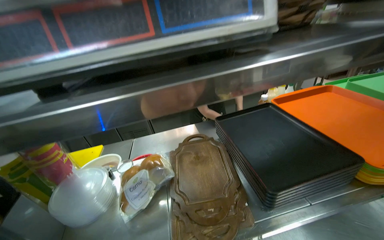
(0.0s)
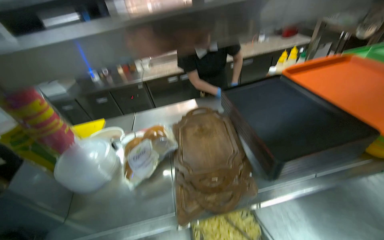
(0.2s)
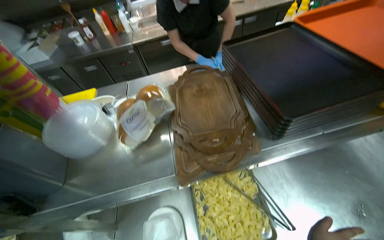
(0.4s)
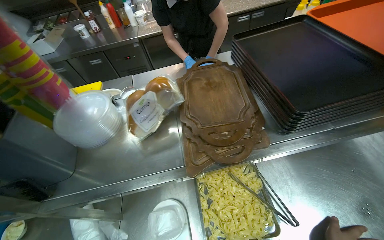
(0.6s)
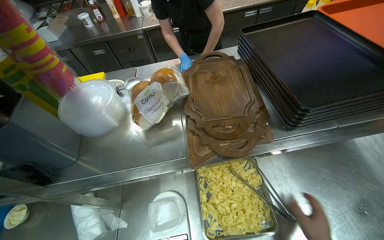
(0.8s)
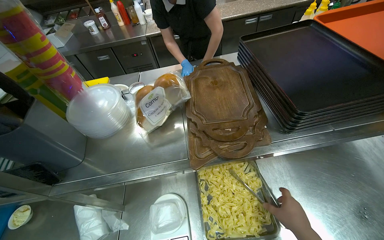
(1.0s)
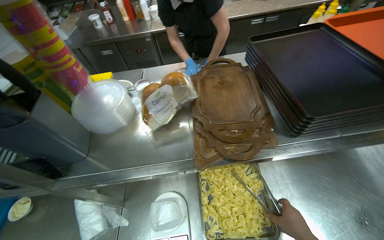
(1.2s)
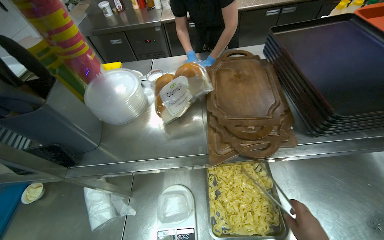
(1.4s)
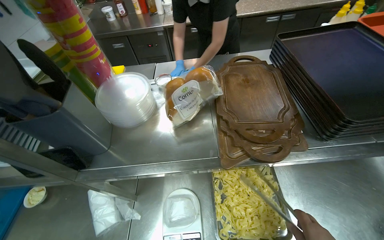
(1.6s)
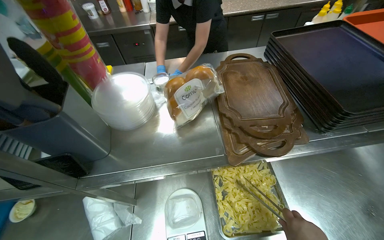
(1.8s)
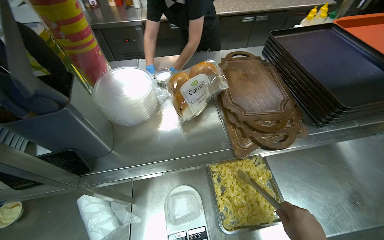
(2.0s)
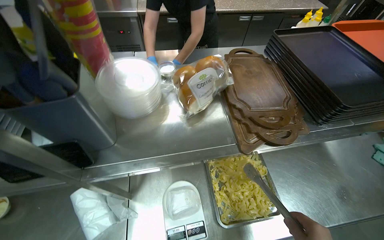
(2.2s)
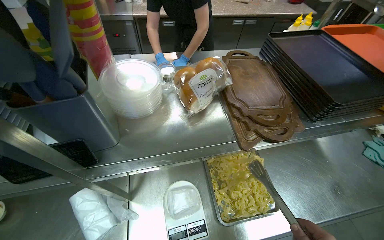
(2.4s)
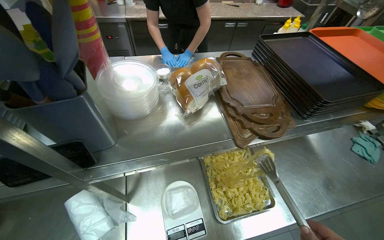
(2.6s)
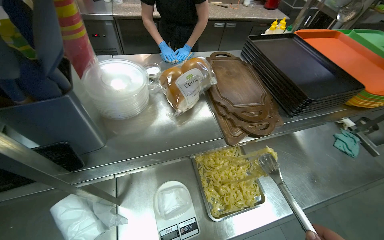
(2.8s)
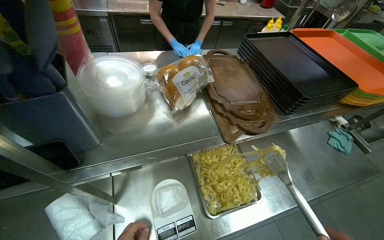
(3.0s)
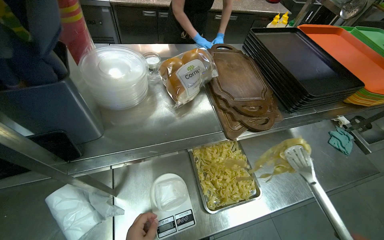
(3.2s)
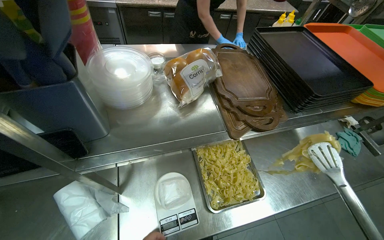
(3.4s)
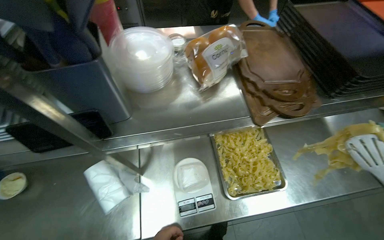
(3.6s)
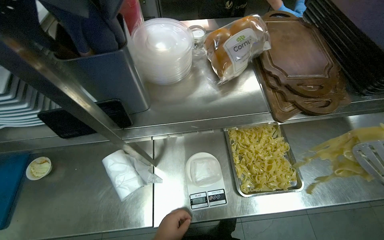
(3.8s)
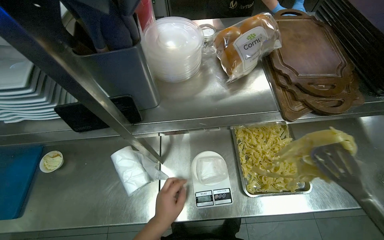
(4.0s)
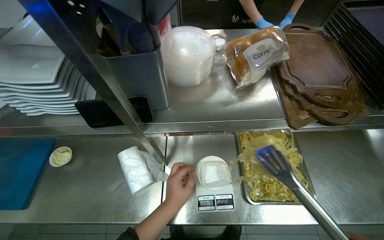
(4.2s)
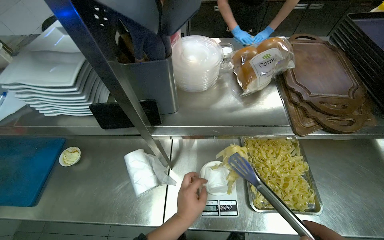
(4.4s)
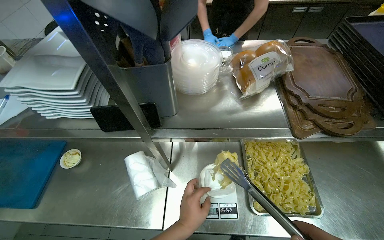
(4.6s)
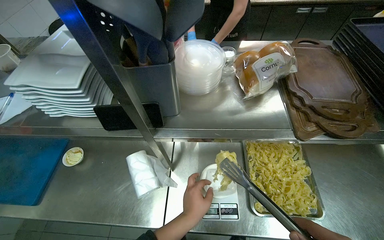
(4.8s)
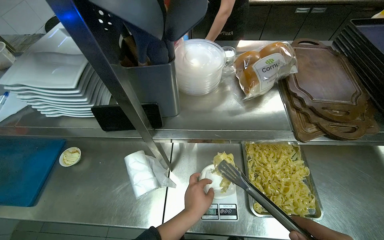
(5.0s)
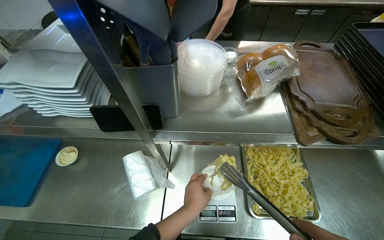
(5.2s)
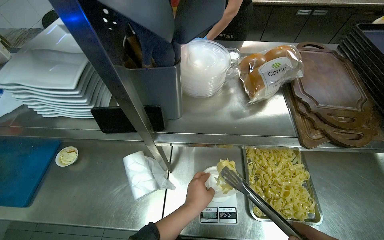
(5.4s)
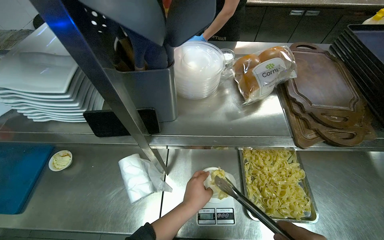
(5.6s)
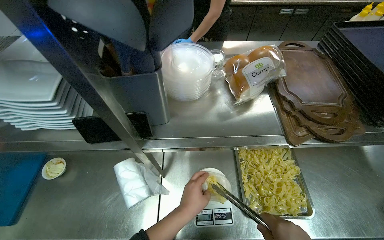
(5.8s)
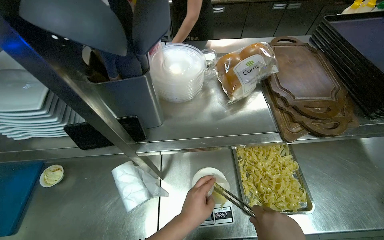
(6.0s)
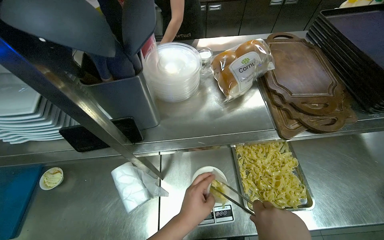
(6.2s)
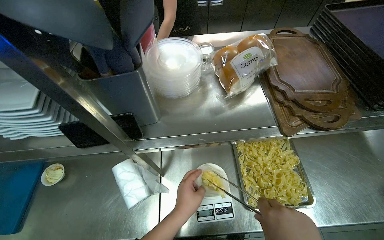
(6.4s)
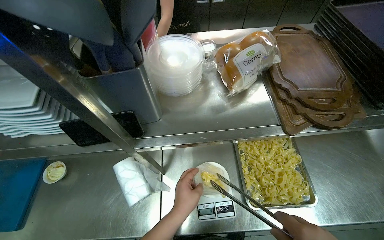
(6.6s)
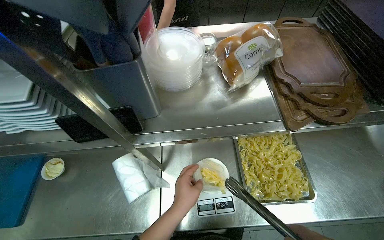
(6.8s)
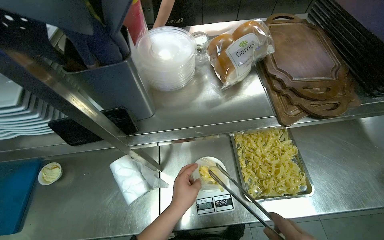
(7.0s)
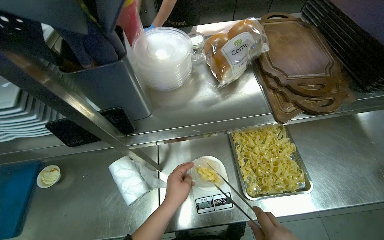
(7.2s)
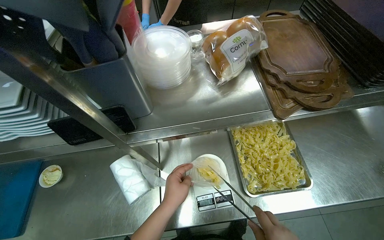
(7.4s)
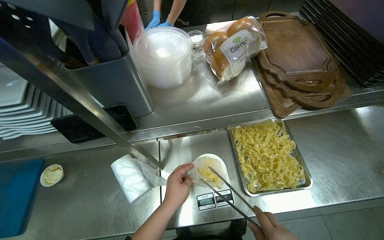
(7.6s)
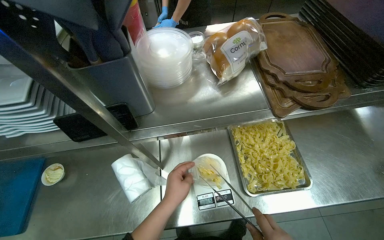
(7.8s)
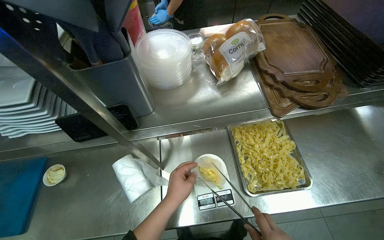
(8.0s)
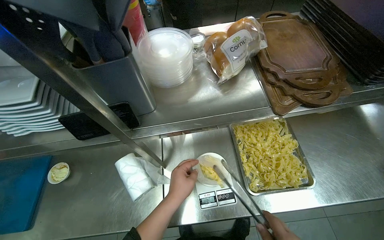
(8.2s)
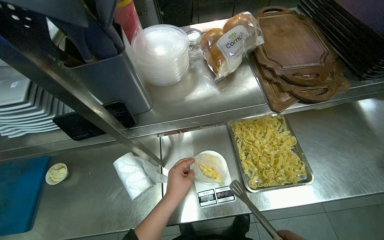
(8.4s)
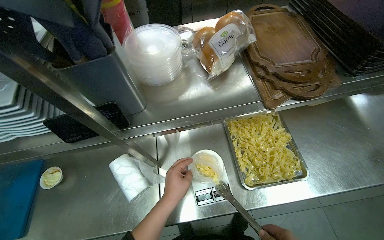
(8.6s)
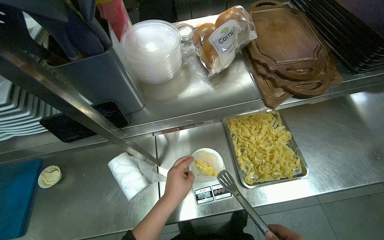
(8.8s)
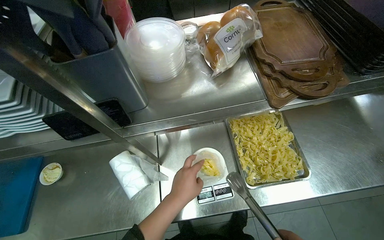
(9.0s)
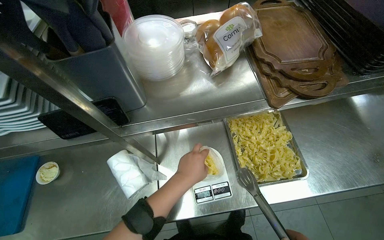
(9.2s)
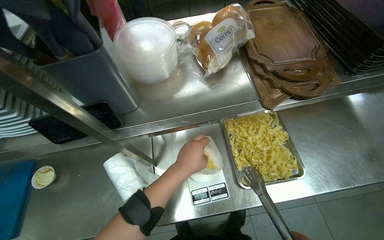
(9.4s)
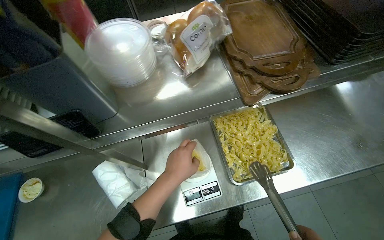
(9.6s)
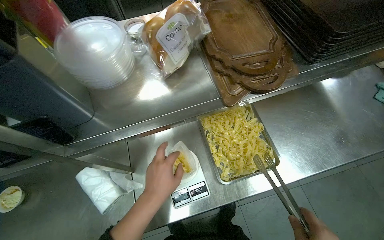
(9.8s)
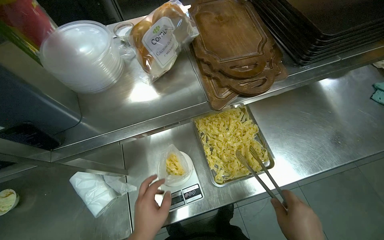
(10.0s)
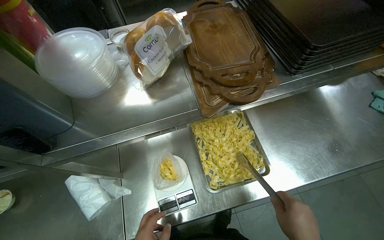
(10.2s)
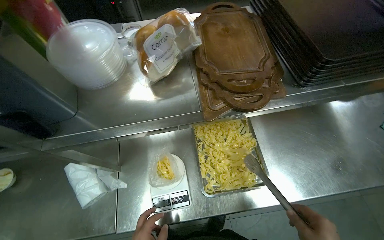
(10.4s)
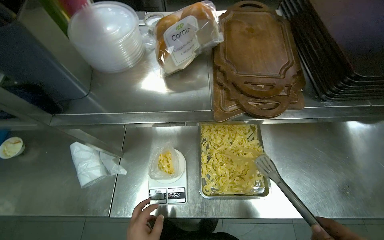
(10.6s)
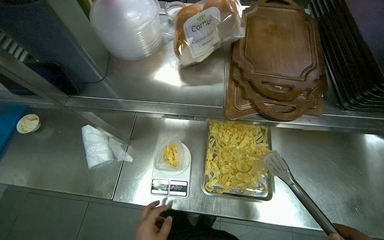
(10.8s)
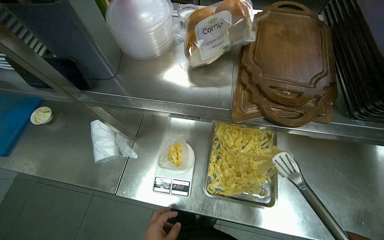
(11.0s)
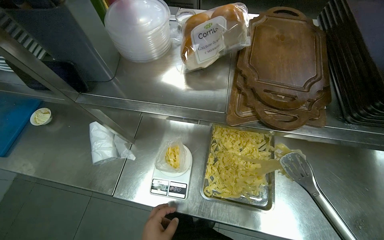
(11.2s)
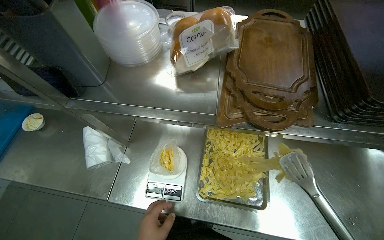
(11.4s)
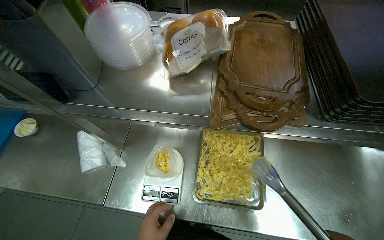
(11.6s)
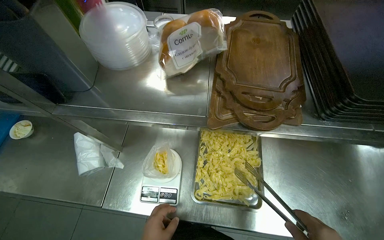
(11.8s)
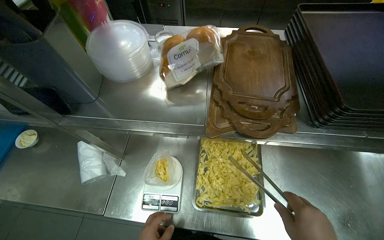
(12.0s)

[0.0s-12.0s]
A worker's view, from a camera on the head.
Job: preparing food.
The whole recording: Weighing and bagging pasta. The worker uses tongs to scoop pasta from a tray into a plastic bag on a scale.
0.0s to 1.6s: The wearer looks some 20 degrees further downward.
1.6s to 3.0s: The camera is aimed approximately 20 degrees further to the right.
3.0s to 4.4s: The wearer looks some 20 degrees further to the left.

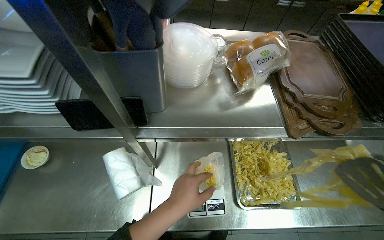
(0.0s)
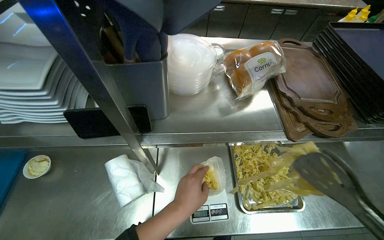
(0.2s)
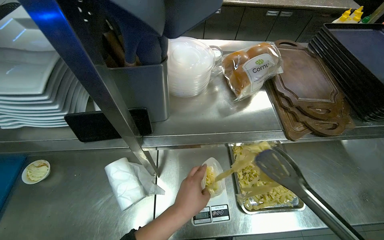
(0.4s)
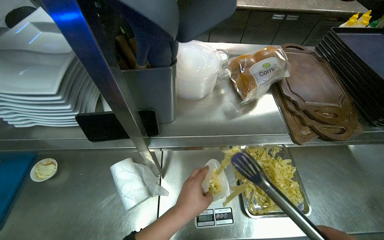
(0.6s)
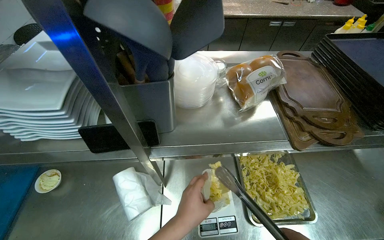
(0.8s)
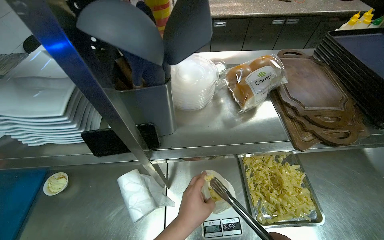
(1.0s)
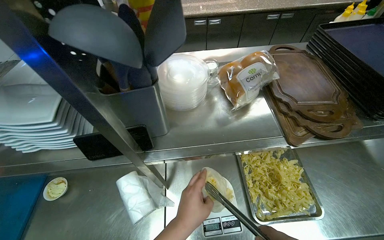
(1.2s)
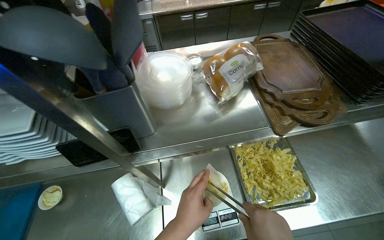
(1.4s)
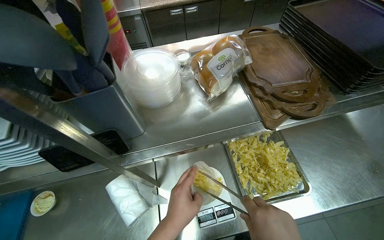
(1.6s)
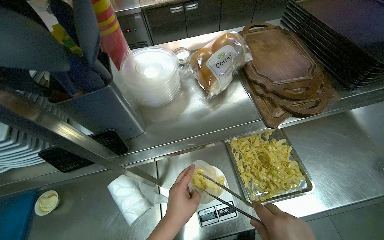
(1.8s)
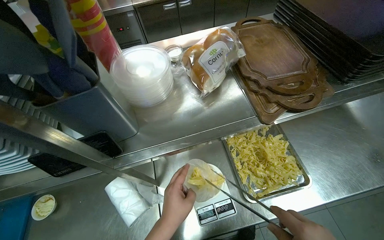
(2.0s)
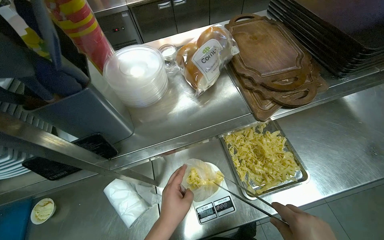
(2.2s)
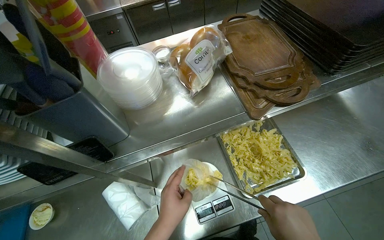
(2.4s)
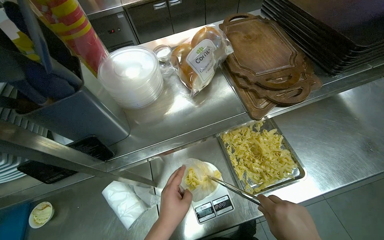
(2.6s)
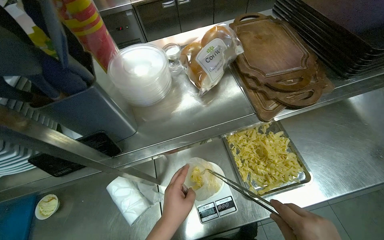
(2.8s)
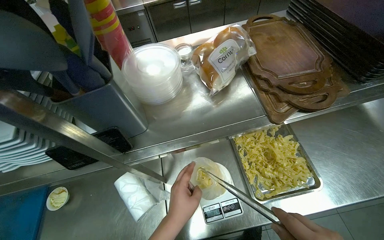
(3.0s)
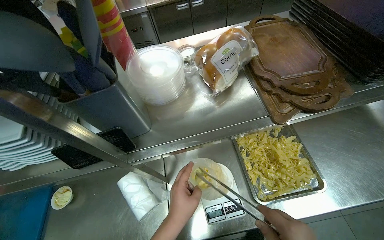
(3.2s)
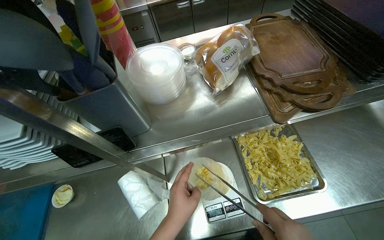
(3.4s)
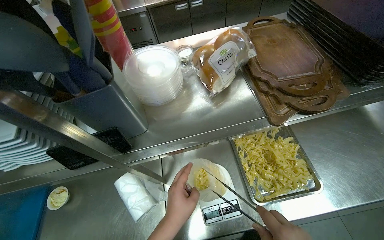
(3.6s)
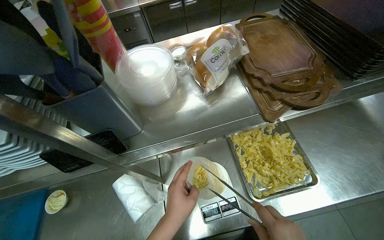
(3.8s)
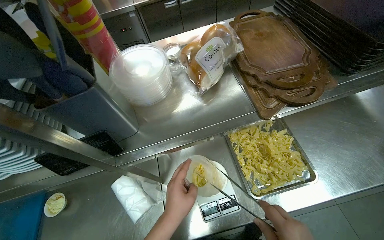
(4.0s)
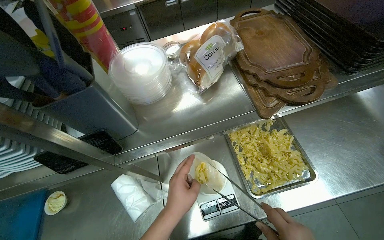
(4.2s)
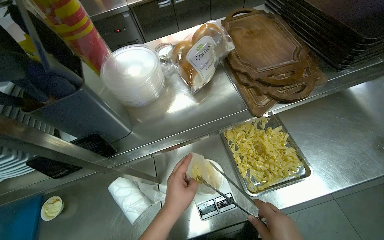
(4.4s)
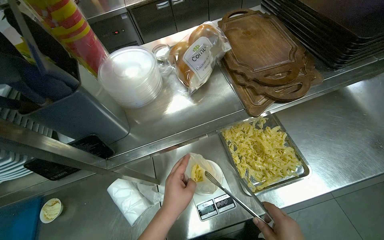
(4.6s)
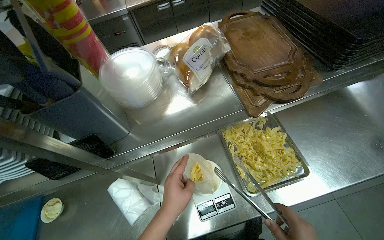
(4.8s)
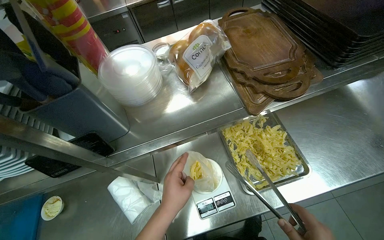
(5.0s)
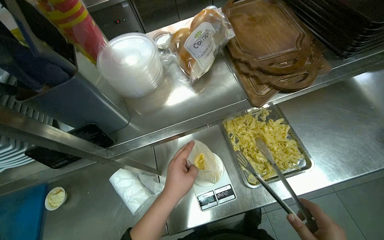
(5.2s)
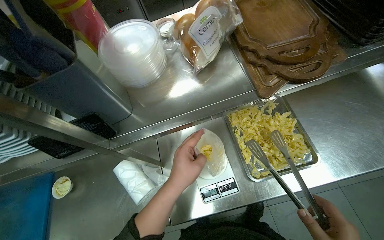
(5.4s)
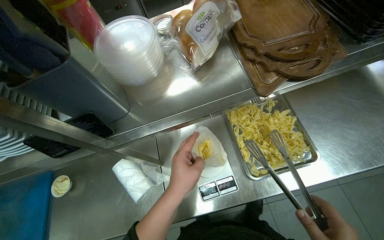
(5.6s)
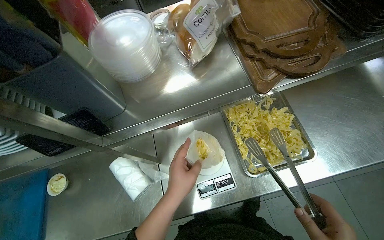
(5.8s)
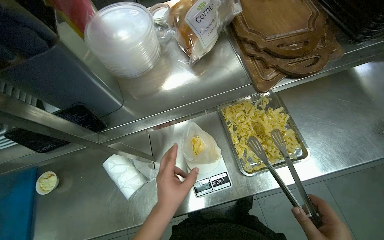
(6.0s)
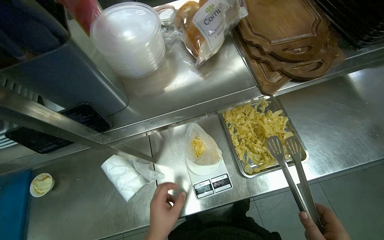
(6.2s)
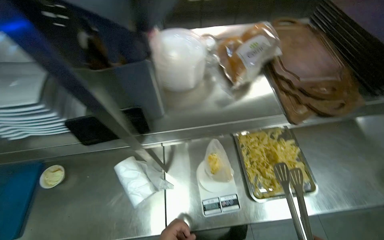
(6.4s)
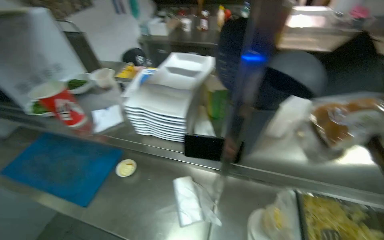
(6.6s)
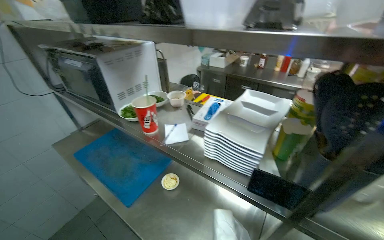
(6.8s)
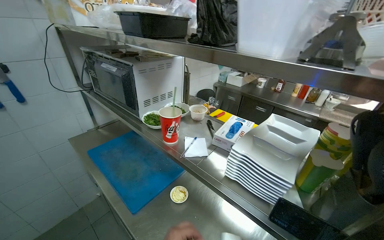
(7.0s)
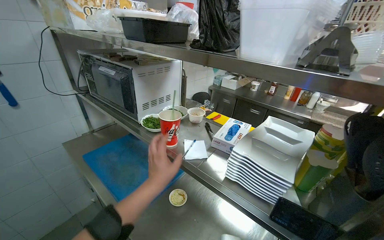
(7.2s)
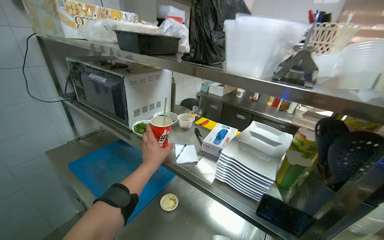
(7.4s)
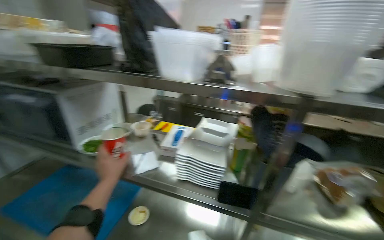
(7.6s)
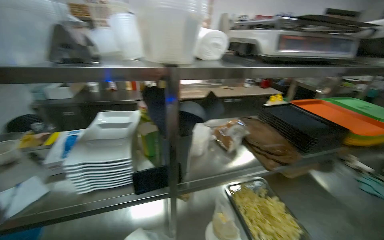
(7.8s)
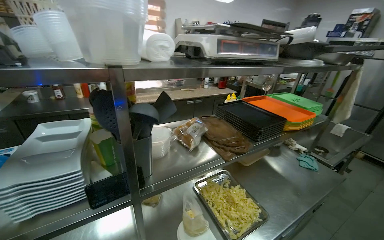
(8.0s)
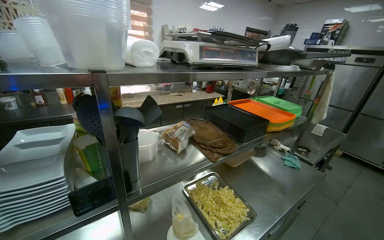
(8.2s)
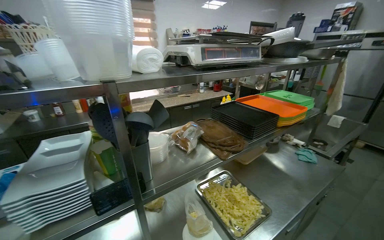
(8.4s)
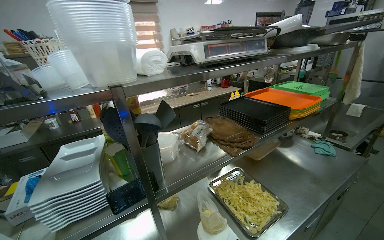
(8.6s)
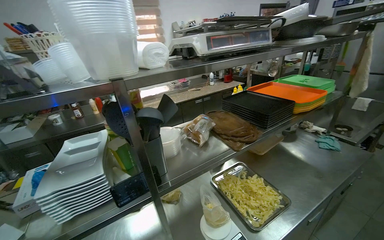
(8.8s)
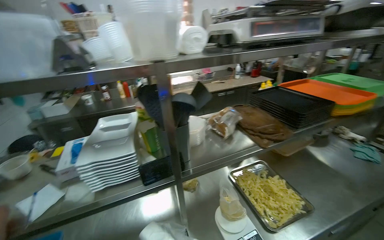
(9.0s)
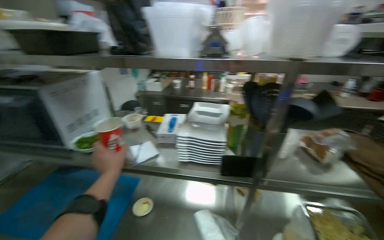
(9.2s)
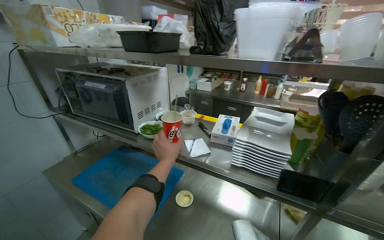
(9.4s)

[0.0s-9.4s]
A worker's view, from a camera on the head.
Job: preparing food.
The whole recording: Weighing and bagging pasta. The worker uses tongs to scoop pasta from a tray into a plastic bag on a scale.
4.8s to 6.2s: The left hand shifts approximately 10 cm down the picture.
6.2s to 7.8s: The view swings about 20 degrees to the right. The camera pitches upward, by roughly 35 degrees.
7.8s to 9.4s: The head rotates some 45 degrees to the left.
